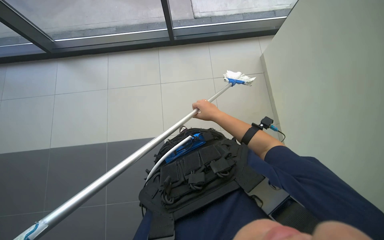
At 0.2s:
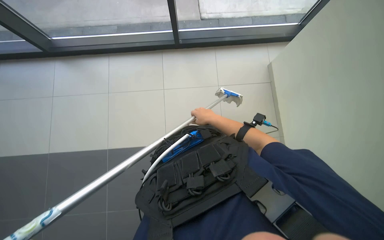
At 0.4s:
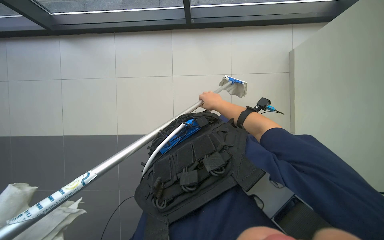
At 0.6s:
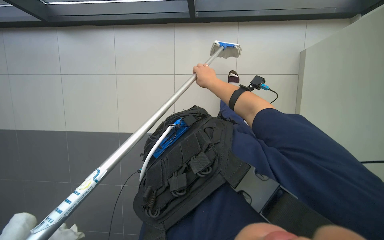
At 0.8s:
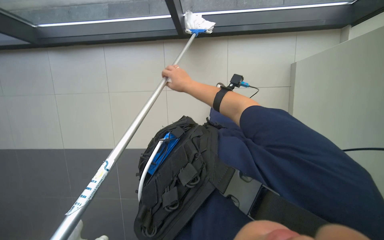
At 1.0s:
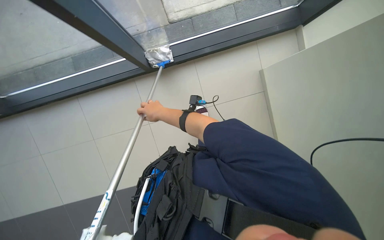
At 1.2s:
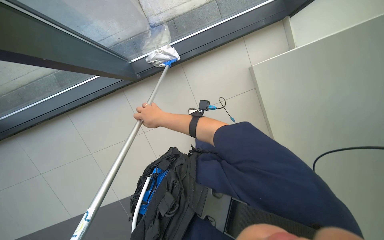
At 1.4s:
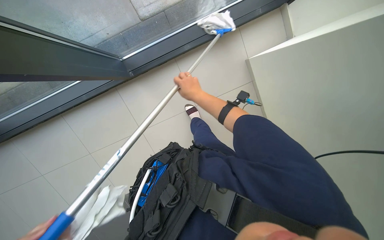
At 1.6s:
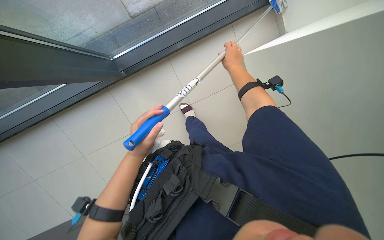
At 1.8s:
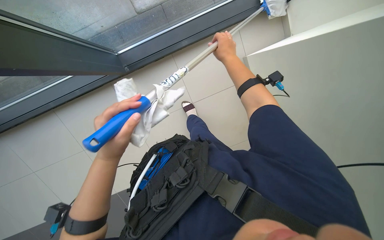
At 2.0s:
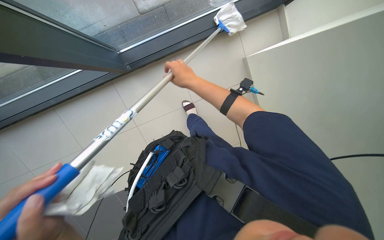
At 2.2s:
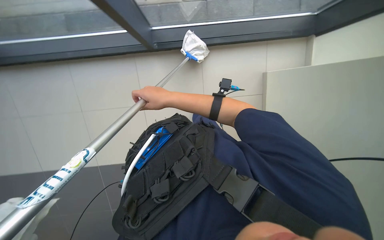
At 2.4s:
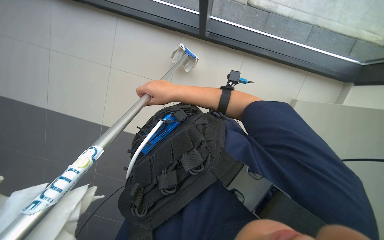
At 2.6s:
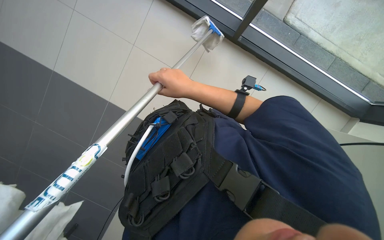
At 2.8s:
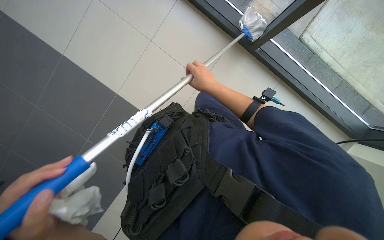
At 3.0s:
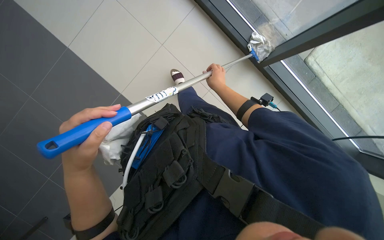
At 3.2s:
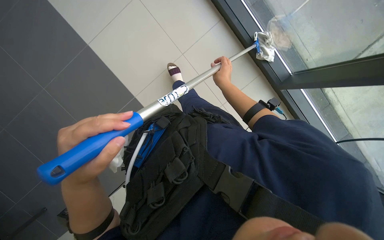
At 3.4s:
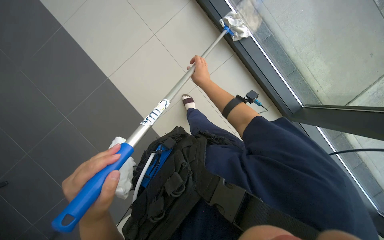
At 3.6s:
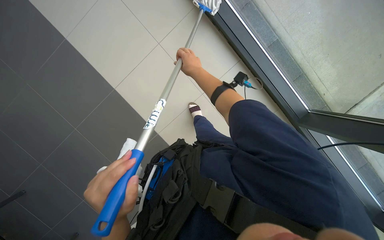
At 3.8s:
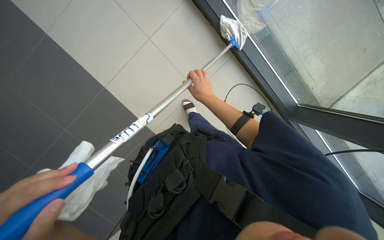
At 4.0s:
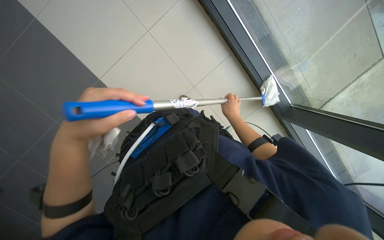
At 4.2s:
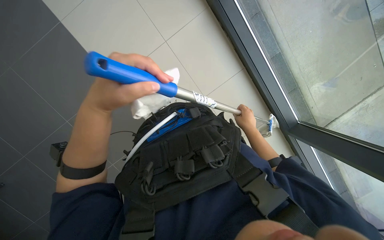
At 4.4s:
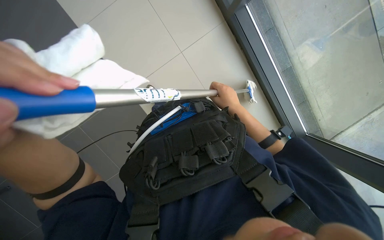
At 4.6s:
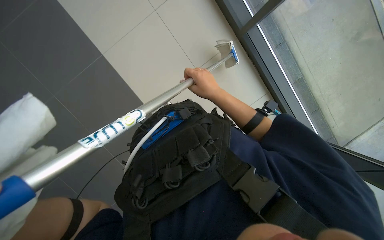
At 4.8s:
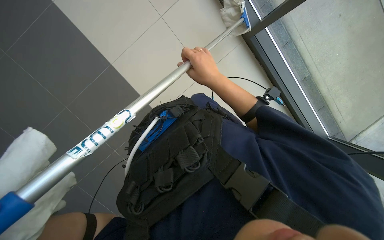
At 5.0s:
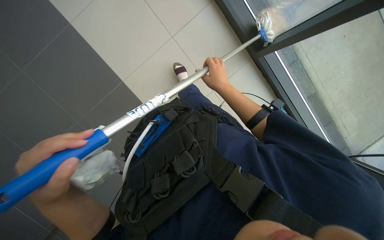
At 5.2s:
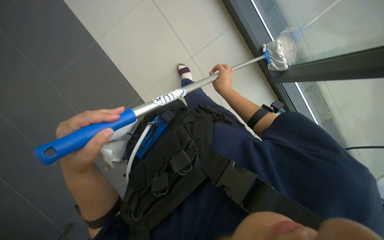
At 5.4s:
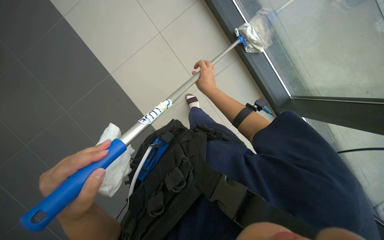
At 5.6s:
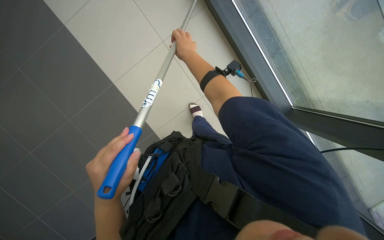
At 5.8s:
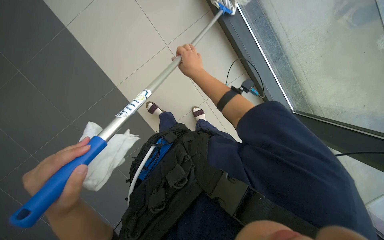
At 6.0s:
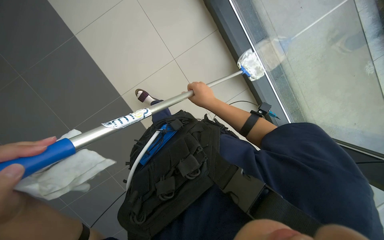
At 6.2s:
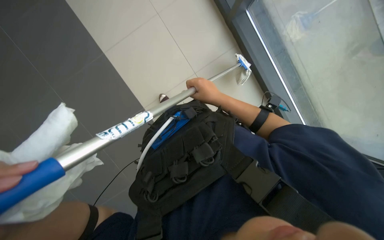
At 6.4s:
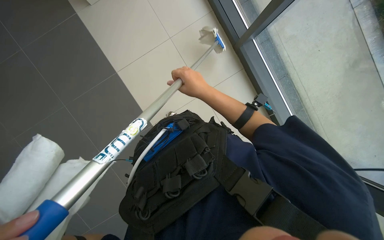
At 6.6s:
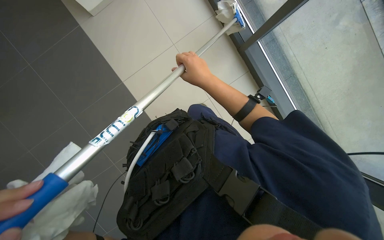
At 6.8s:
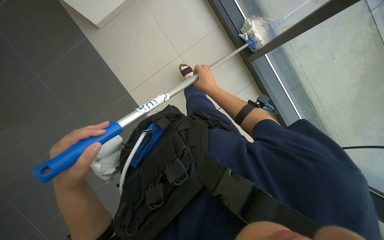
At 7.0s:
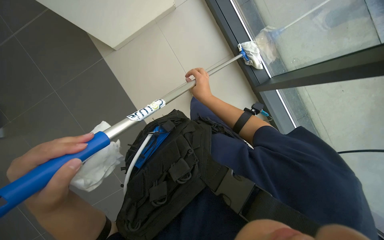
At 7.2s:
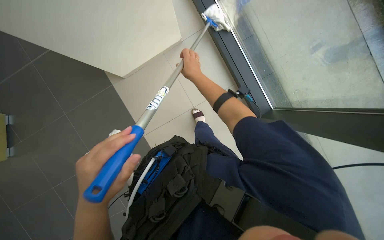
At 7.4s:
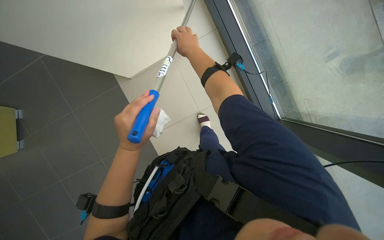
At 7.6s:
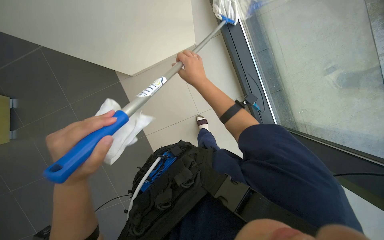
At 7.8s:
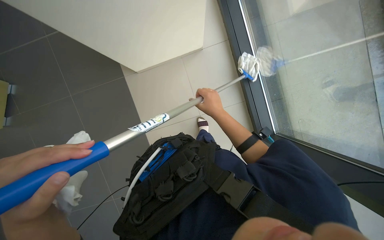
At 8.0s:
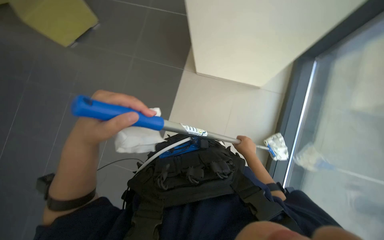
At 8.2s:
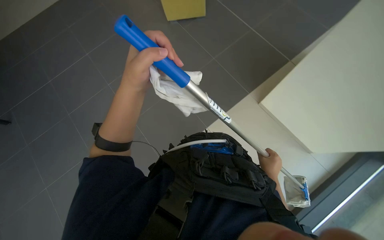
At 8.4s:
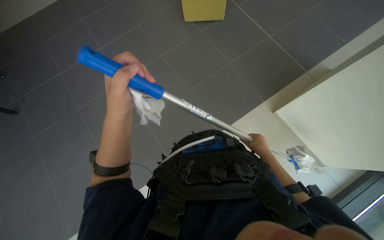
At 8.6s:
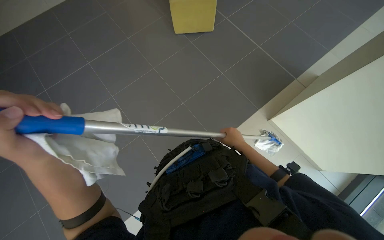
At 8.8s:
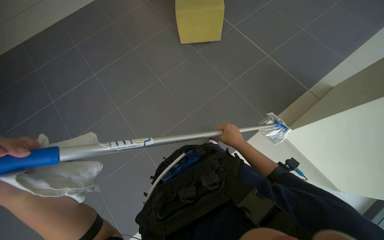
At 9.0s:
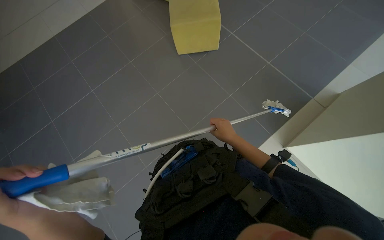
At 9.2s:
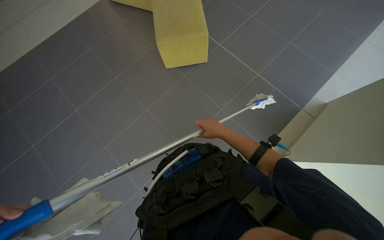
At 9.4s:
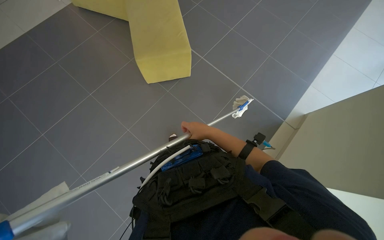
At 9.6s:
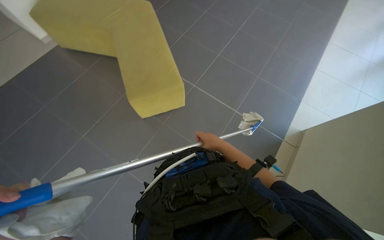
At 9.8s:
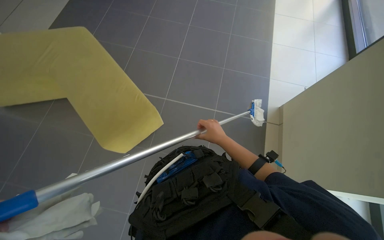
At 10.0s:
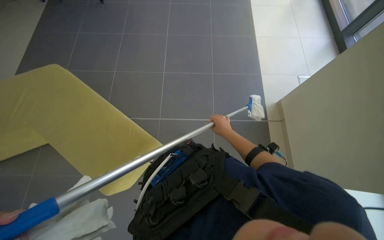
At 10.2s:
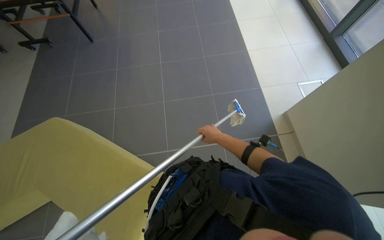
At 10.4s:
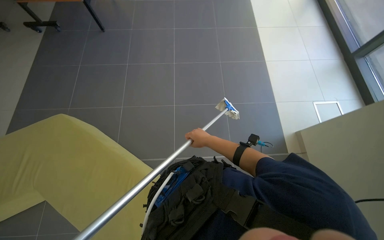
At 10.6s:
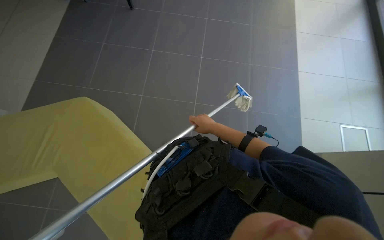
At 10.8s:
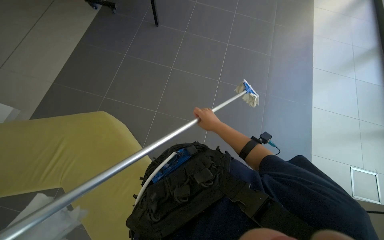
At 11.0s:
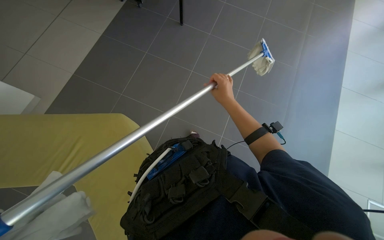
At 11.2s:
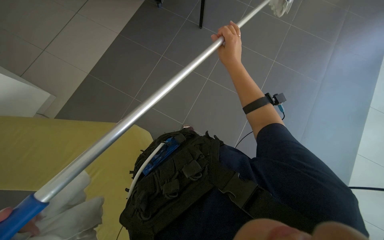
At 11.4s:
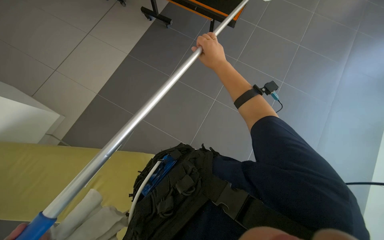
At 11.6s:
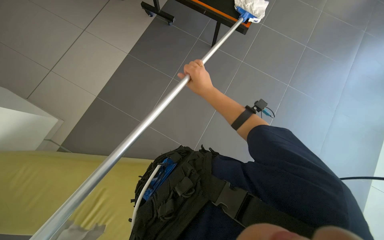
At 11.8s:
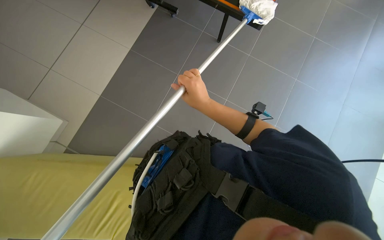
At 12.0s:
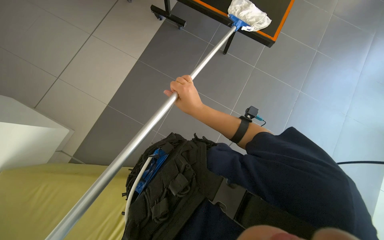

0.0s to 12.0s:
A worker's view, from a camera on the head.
Job: wiping surfaces.
The whole recording: Cleaning black table surface. The worker cleans a large black table surface using a long-handled tool with both a cloth and a squeegee.
0.0s to 1.6s: The wearer moves roughly 50 cm. The scene turns about 30 degrees counterclockwise in the picture.
3.0s to 4.4s: The view tips upward by roughly 10 degrees. The right hand goes roughly 20 cm nearer to the camera.
6.0s to 7.6s: The right hand goes nearer and farther, approximately 15 cm each way, reversing 2 times.
7.6s to 9.0s: The view tips upward by about 15 degrees. The right hand is displaced farther from the camera by approximately 20 cm.
9.0s to 10.4s: The camera is carried about 50 cm.
10.4s to 12.0s: The right hand shifts roughly 20 cm to the left and up the picture.

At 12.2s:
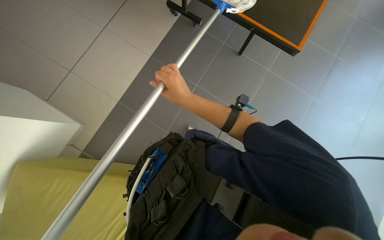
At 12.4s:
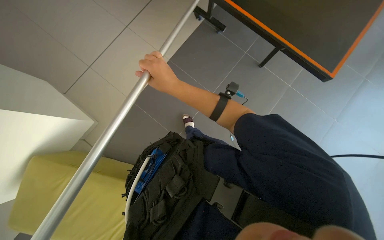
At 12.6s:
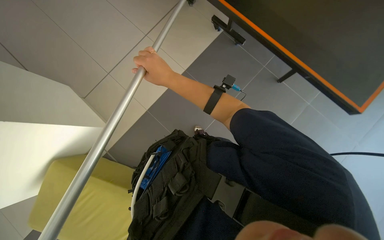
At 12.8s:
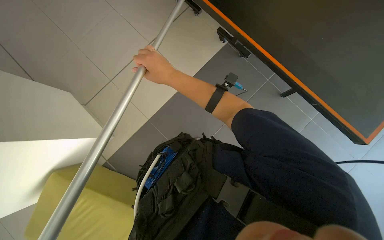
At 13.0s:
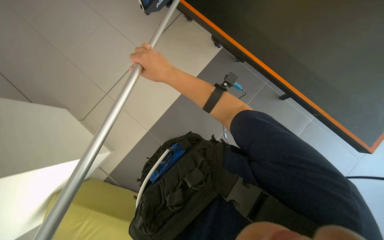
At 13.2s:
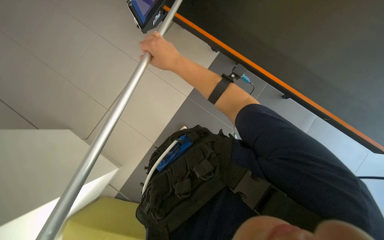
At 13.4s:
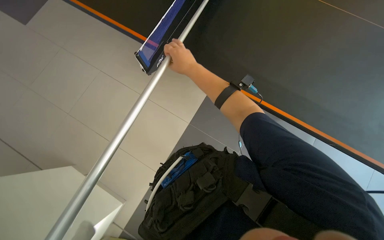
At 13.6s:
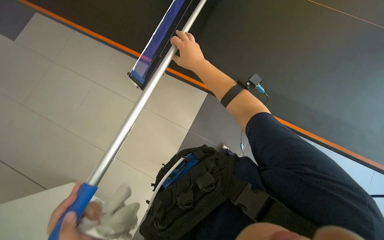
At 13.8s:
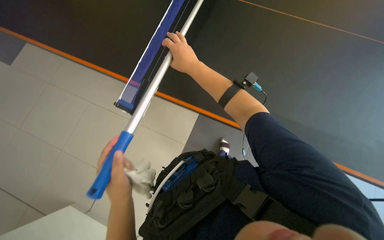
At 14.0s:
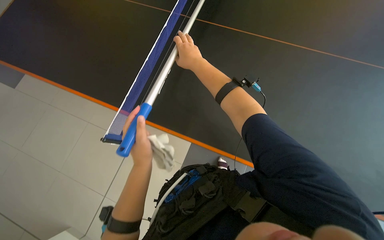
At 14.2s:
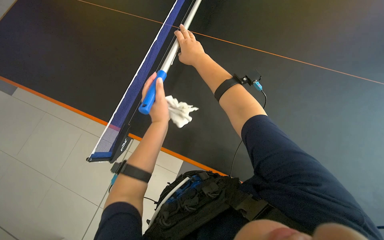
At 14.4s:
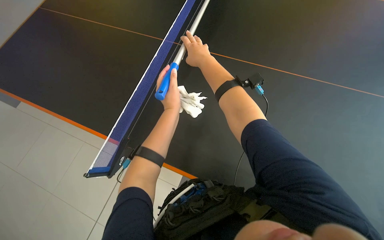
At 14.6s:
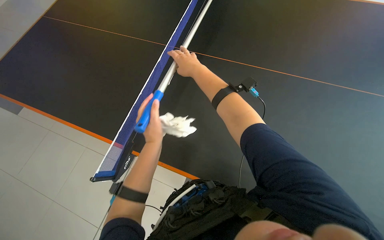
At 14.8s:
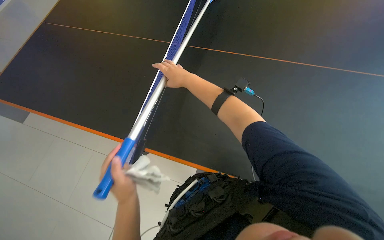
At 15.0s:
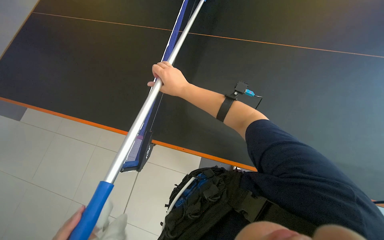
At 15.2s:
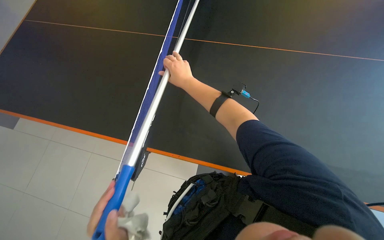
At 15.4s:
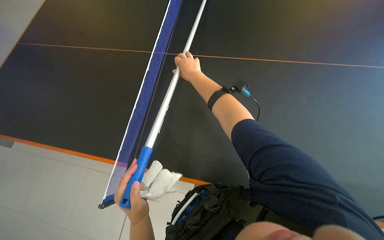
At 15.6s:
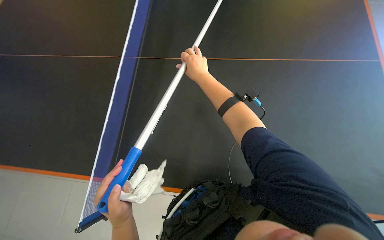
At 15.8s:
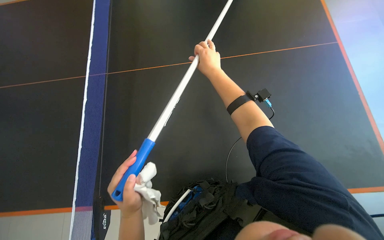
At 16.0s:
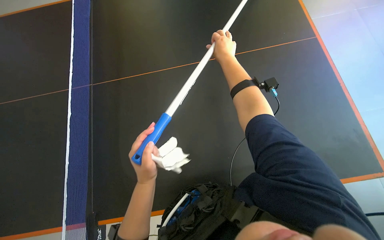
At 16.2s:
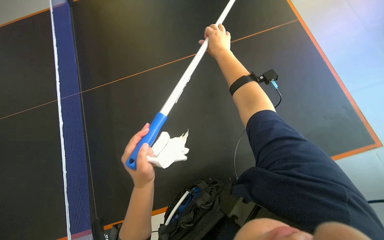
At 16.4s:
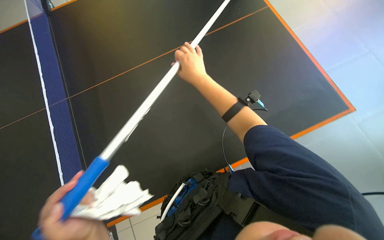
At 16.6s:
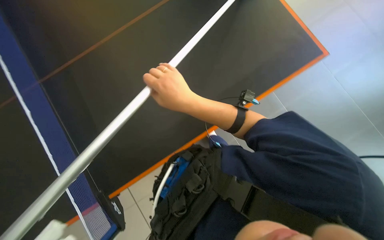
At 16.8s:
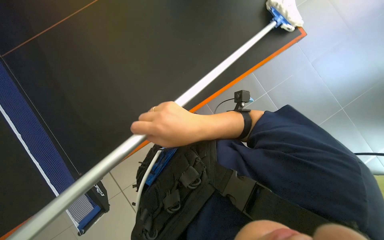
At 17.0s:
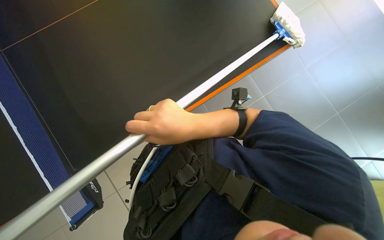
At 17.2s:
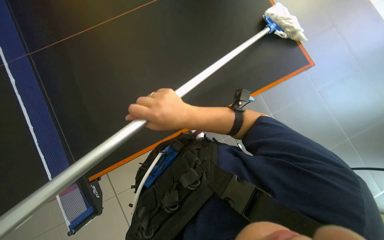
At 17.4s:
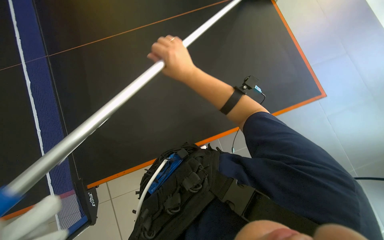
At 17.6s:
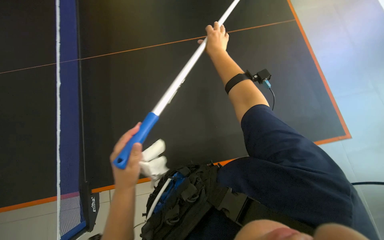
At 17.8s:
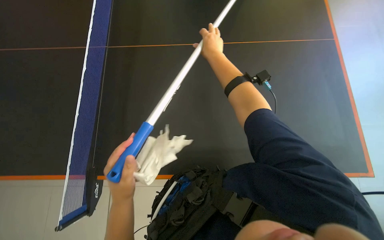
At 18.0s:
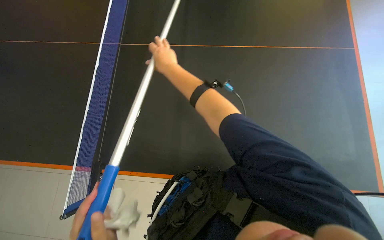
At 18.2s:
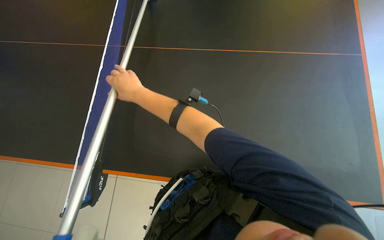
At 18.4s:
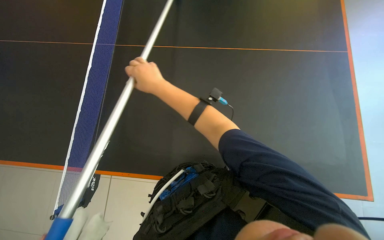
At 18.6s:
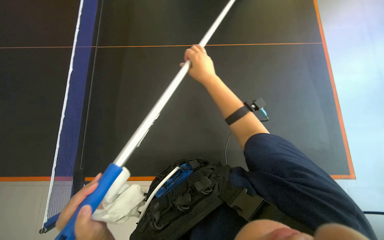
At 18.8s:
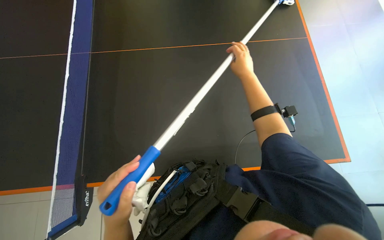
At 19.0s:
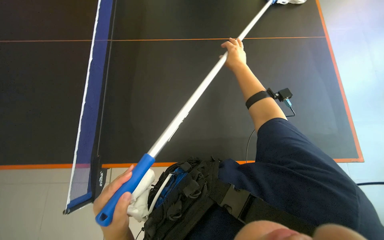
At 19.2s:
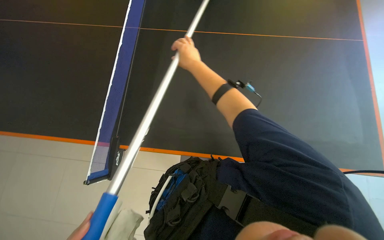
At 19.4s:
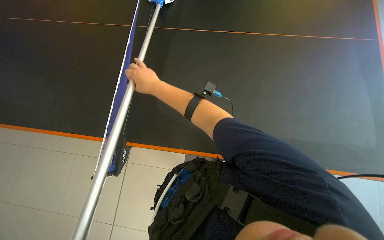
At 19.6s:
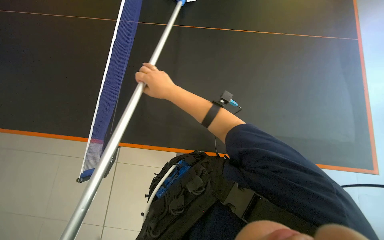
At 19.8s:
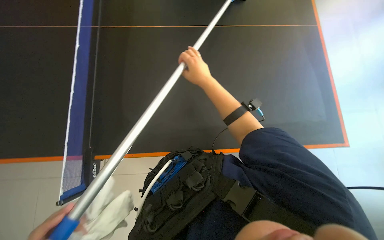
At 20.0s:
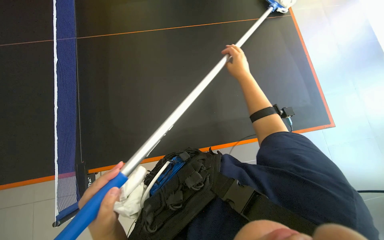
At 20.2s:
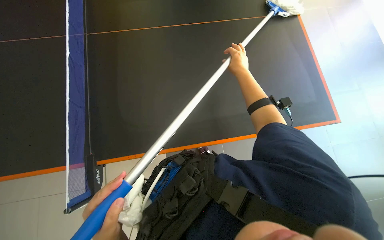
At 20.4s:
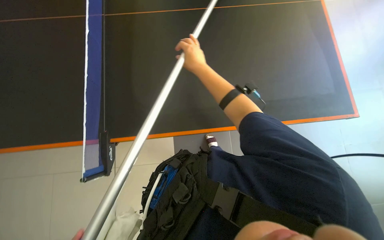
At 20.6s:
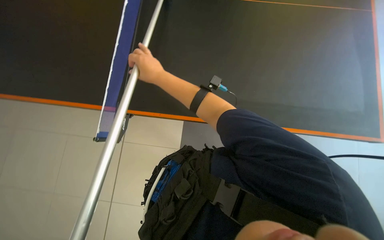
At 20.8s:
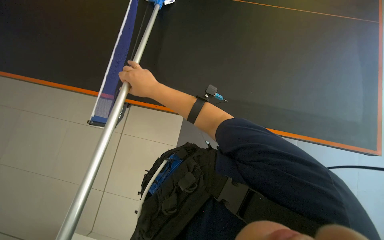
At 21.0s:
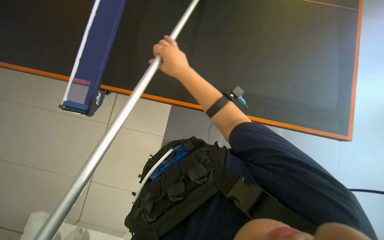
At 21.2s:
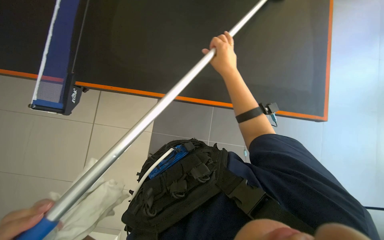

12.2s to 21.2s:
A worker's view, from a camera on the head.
Job: wiping surfaces.
The whole recording: Cleaning black table surface. The worker cleans a large black table surface using a long-handled tool with both a cloth and a squeegee.
12.2s to 13.8s: The right hand heads up the picture, covering roughly 10 cm.
13.8s to 15.2s: The wearer looks roughly 10 degrees further downward. The right hand heads farther from the camera, covering about 10 cm.
15.2s to 16.6s: The right hand travels nearer to the camera by approximately 15 cm.
16.6s to 18.2s: The view swings some 30 degrees to the right. The camera pitches upward, by about 15 degrees.
19.8s to 21.2s: The wearer looks approximately 15 degrees further downward. The right hand swings left and right, about 30 cm each way, with 2 reversals.
